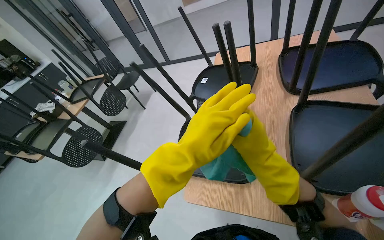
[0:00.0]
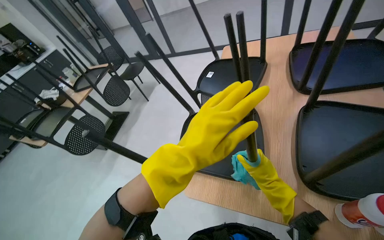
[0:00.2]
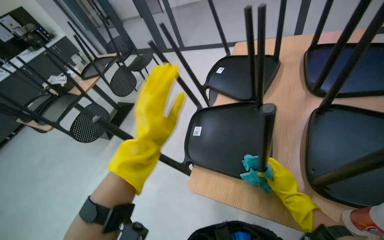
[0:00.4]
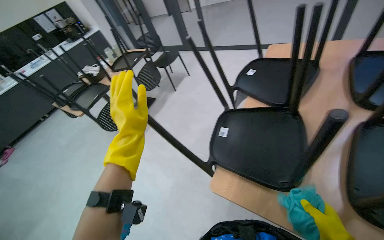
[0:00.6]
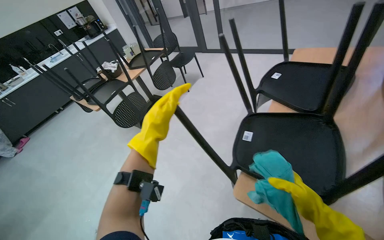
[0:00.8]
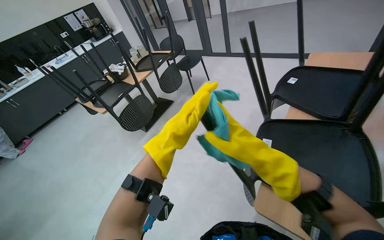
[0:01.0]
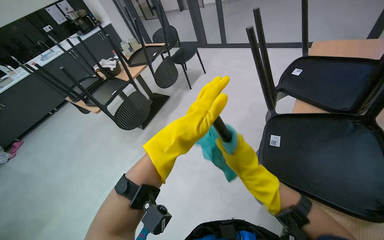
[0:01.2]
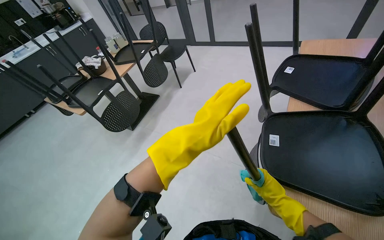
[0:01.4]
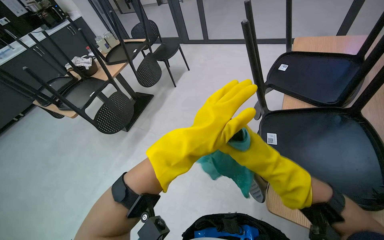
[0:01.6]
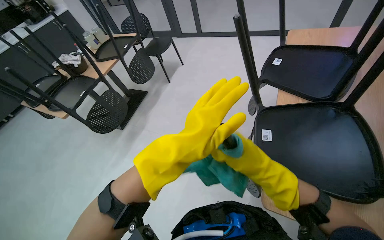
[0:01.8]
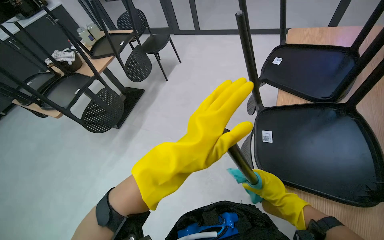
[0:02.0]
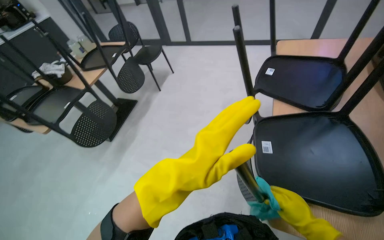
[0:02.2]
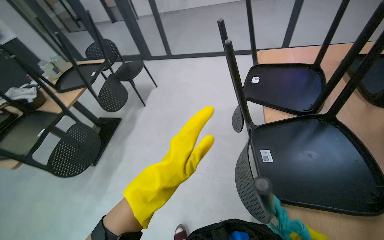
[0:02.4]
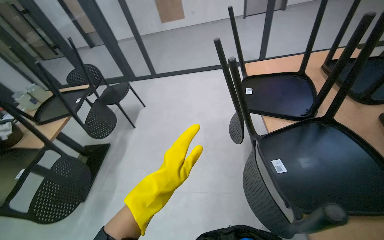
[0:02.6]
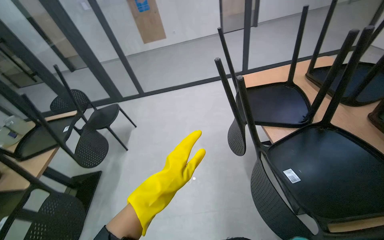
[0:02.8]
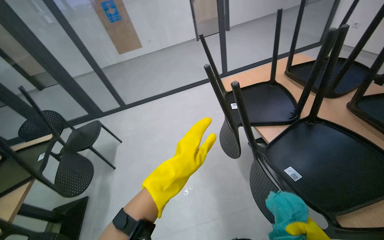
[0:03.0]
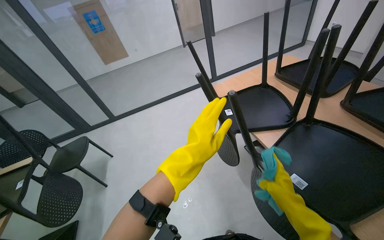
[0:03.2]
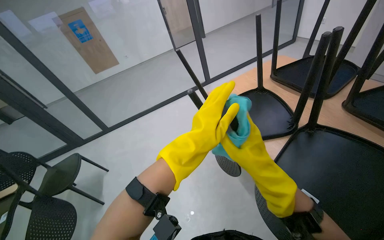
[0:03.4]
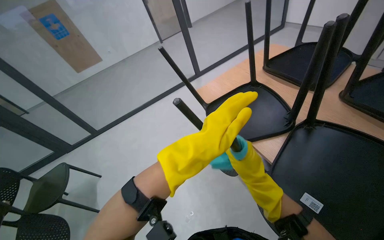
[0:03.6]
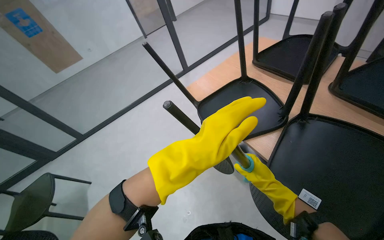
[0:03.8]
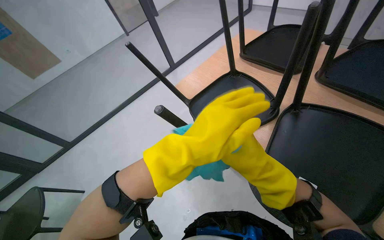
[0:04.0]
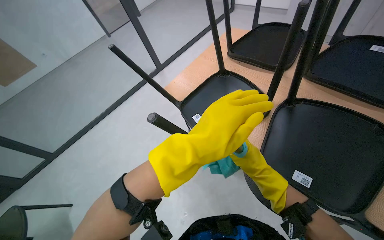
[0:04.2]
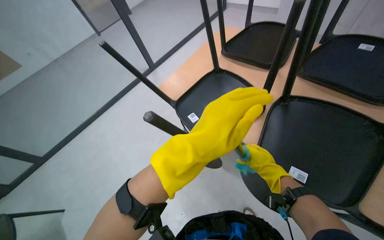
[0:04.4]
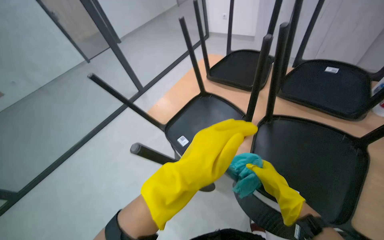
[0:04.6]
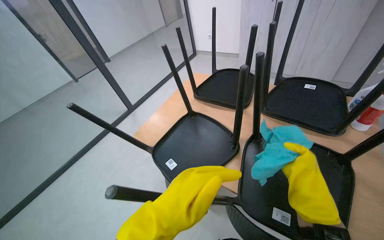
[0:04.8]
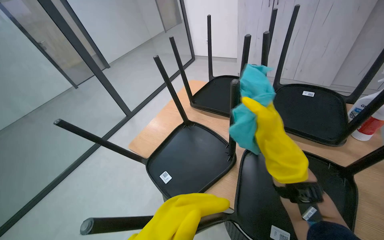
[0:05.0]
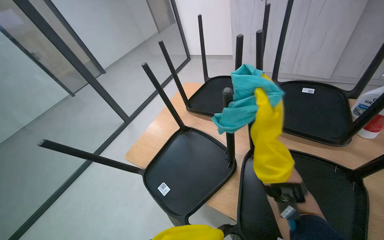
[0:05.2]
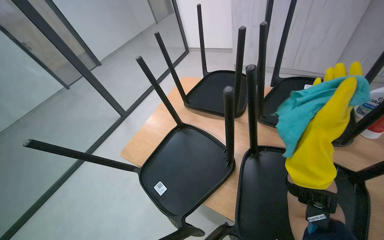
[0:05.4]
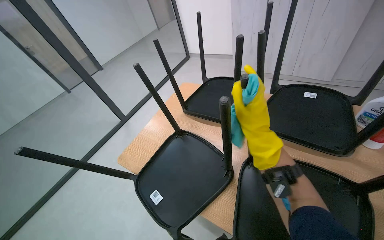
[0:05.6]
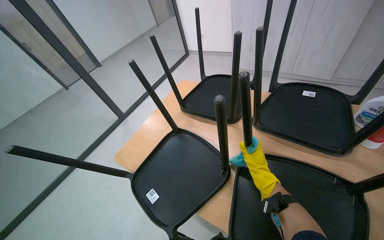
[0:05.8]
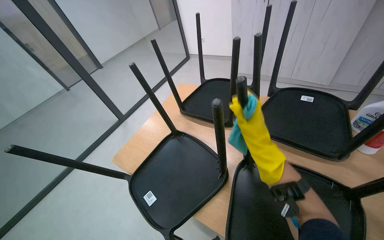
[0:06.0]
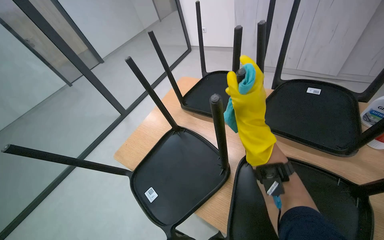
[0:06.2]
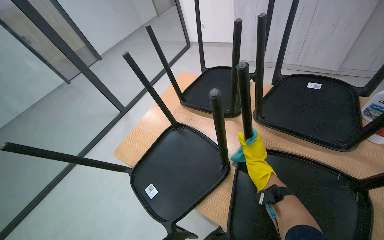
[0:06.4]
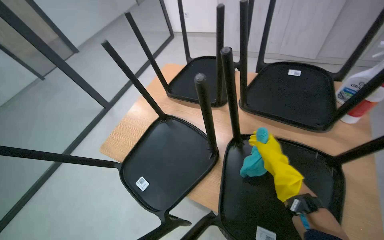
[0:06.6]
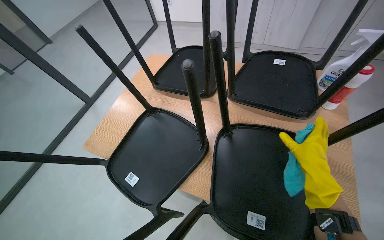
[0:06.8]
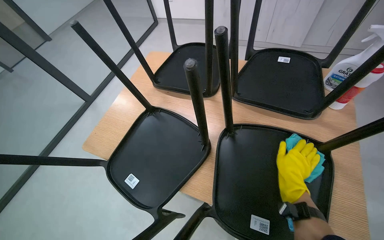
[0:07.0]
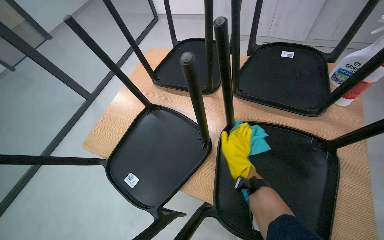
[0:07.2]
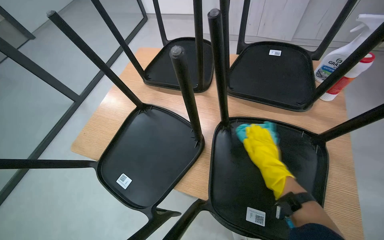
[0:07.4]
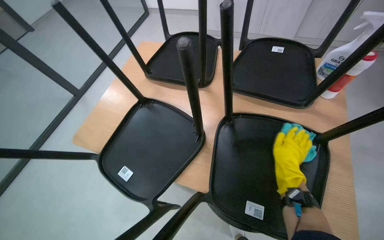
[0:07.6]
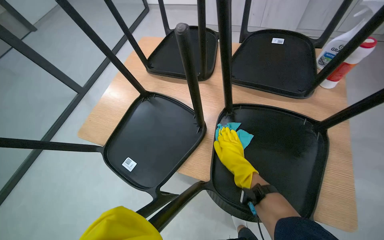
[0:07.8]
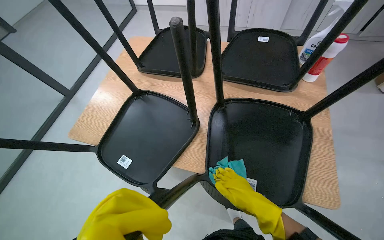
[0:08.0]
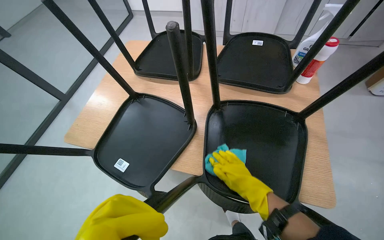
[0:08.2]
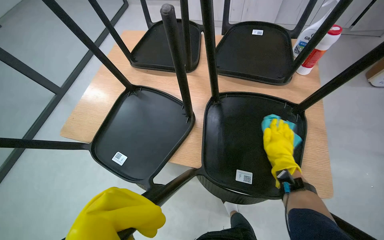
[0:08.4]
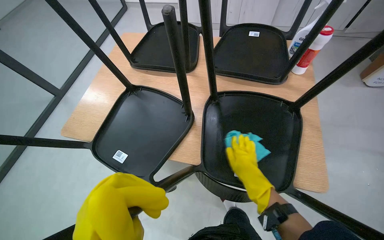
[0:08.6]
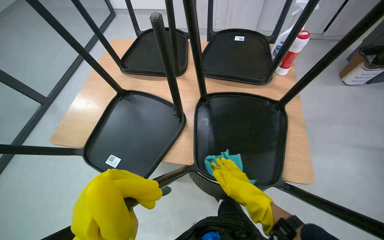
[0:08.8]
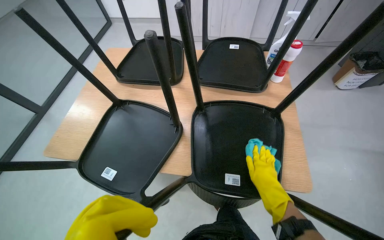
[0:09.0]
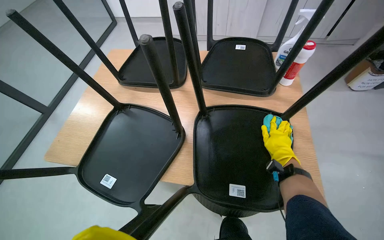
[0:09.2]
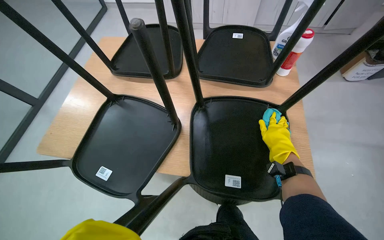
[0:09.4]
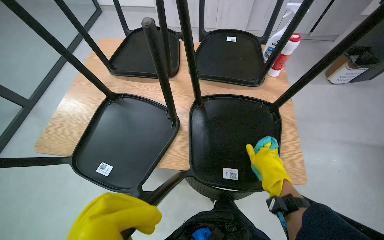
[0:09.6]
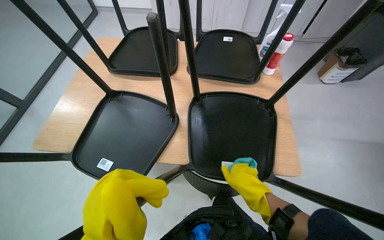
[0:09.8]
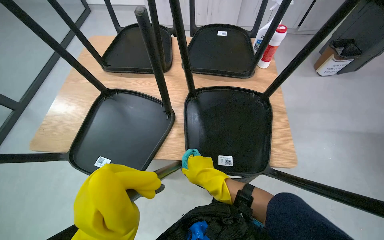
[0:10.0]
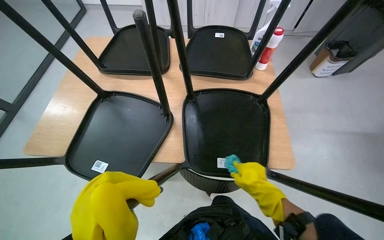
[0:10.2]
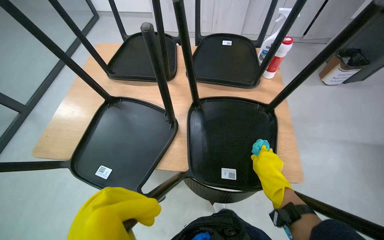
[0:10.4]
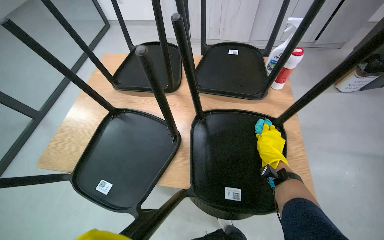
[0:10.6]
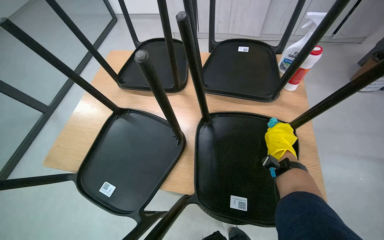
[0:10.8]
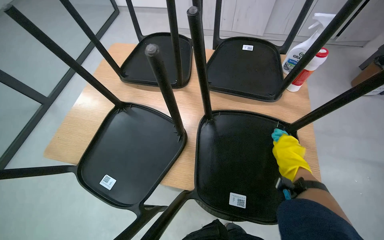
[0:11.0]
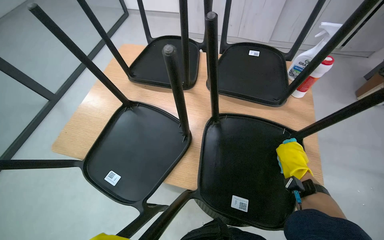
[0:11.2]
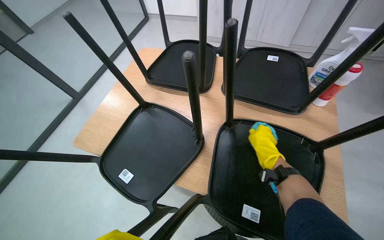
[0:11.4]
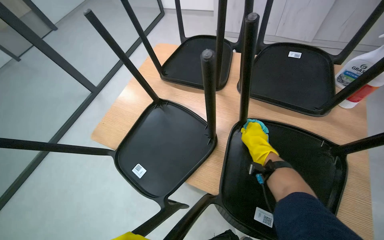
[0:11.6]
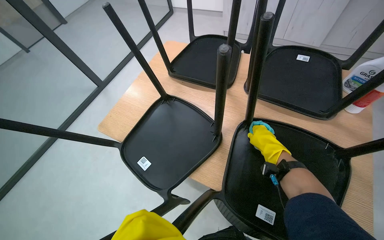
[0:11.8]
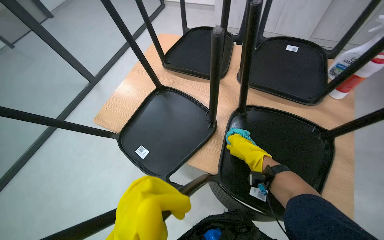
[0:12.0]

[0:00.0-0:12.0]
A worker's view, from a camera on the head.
Job: wiping surfaces.
The whole recording: Cleaning chairs. The worker sprays cleaner and wipes the undersides and legs of chairs with a cloth.
0.0 to 1.6 s: The head travels some 40 cm.
1.6 to 3.0 s: The wearer looks some 40 degrees further to the right. The camera pitches upward, by roughly 15 degrees.
3.0 to 4.4 s: The wearer's head swings some 35 degrees to the right.
4.4 to 6.0 s: The view tips upward by roughly 15 degrees. The right hand shifts roughly 40 cm up the picture.
6.0 to 7.6 s: The right hand travels down the picture, to the right and farther from the camera by approximately 40 cm.
7.6 to 9.0 s: The right hand moves nearer and farther over approximately 20 cm, changing direction 3 times.
9.0 to 10.4 s: The right hand moves left and right over about 25 cm, changing direction 2 times.
10.4 to 12.0 s: The wearer looks some 20 degrees further to the left. The right hand heads to the left and up the picture, covering about 25 cm.

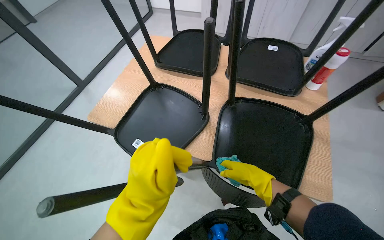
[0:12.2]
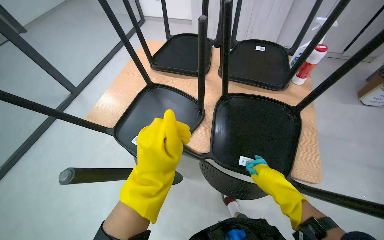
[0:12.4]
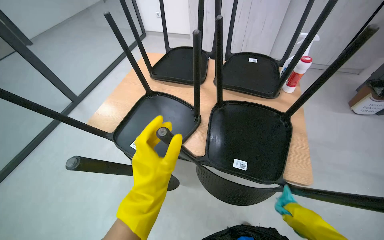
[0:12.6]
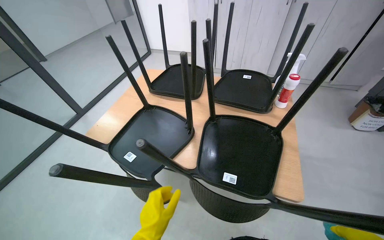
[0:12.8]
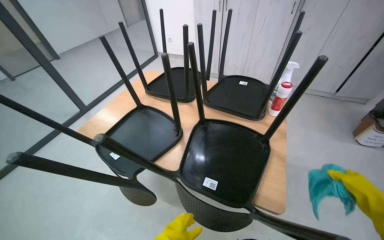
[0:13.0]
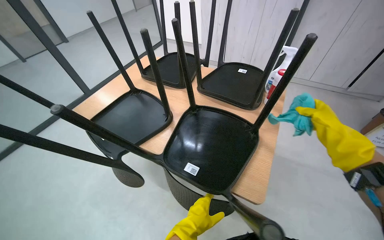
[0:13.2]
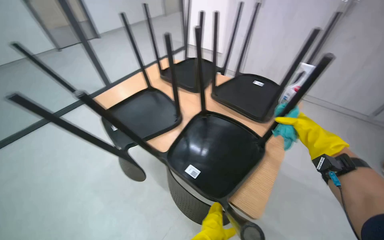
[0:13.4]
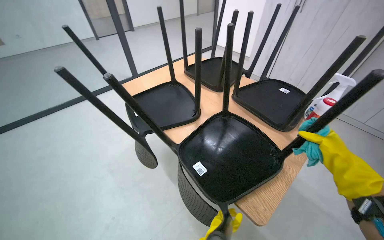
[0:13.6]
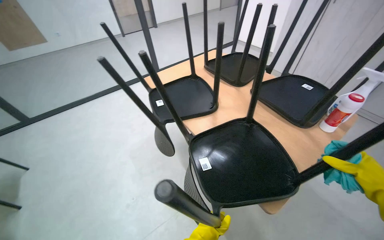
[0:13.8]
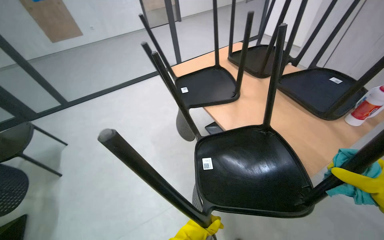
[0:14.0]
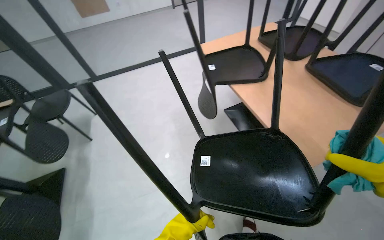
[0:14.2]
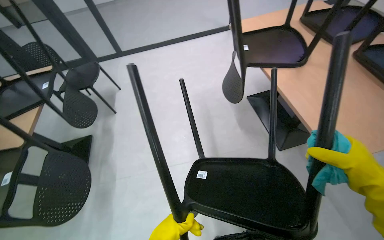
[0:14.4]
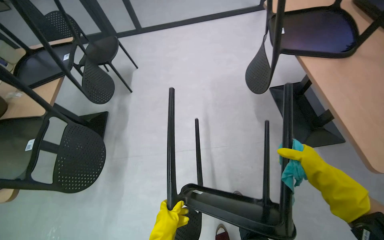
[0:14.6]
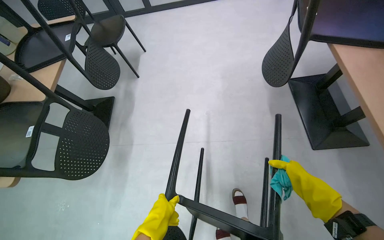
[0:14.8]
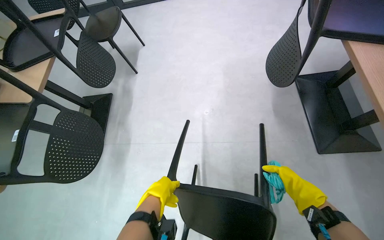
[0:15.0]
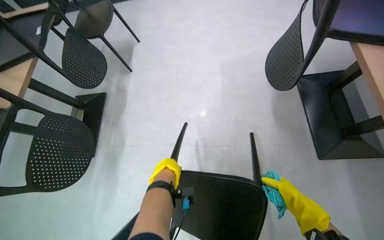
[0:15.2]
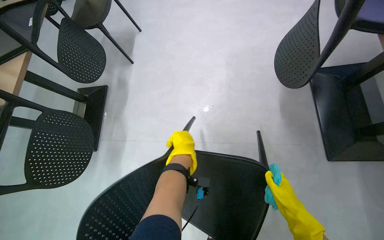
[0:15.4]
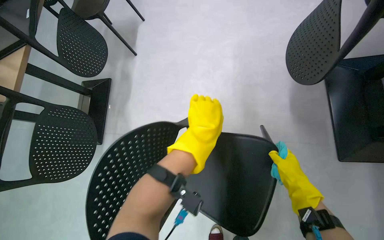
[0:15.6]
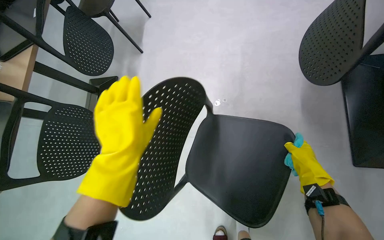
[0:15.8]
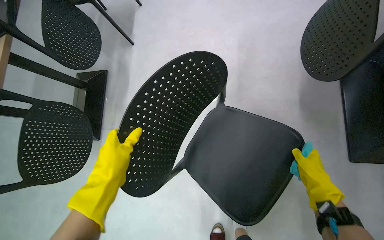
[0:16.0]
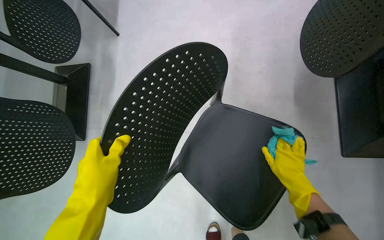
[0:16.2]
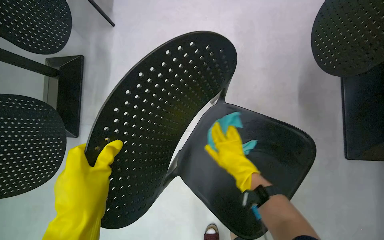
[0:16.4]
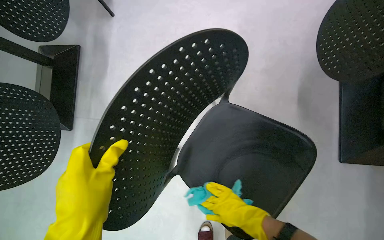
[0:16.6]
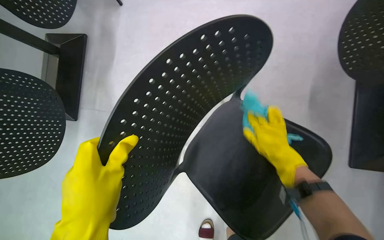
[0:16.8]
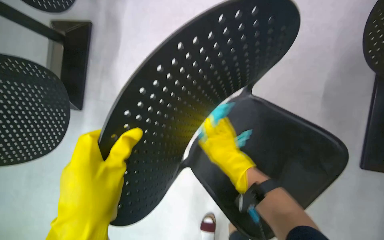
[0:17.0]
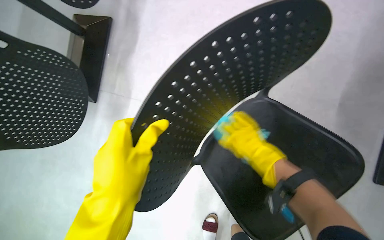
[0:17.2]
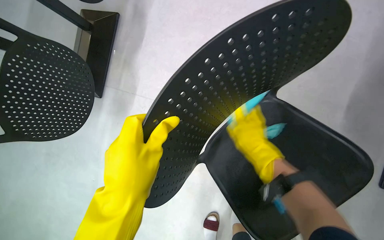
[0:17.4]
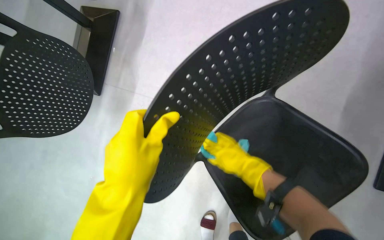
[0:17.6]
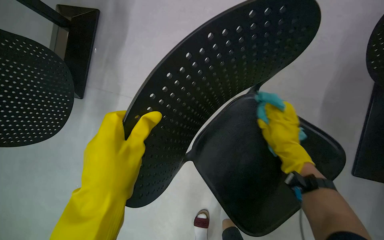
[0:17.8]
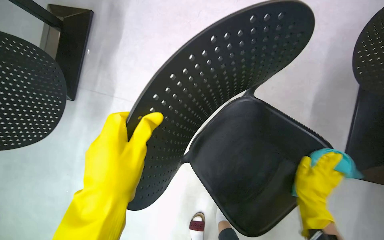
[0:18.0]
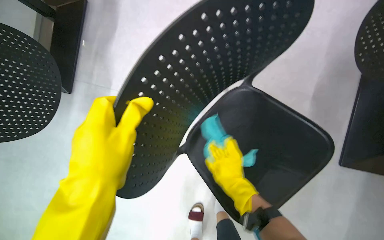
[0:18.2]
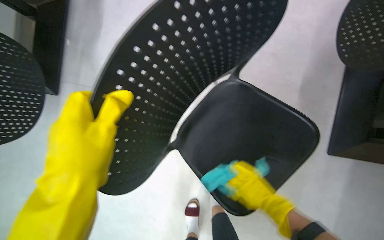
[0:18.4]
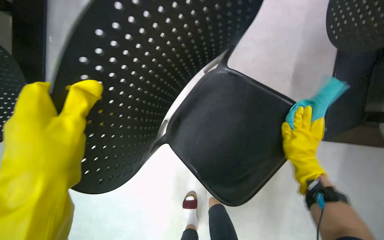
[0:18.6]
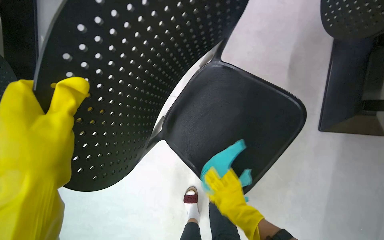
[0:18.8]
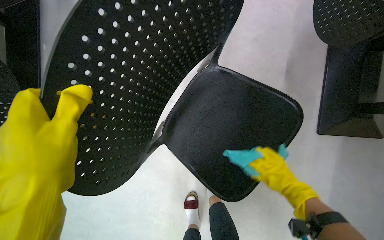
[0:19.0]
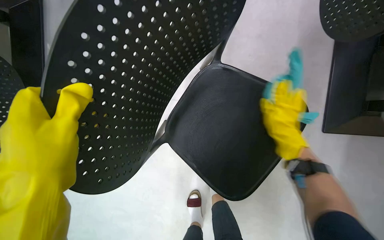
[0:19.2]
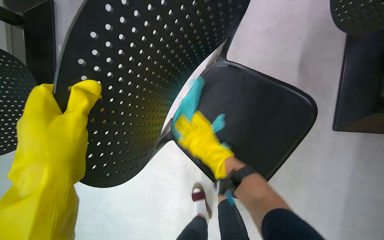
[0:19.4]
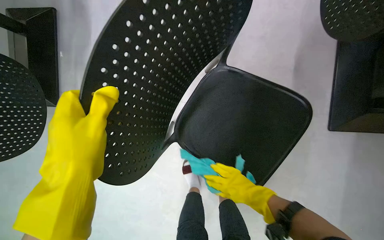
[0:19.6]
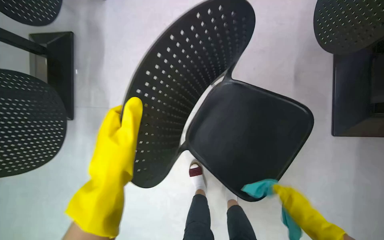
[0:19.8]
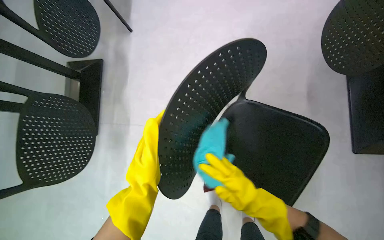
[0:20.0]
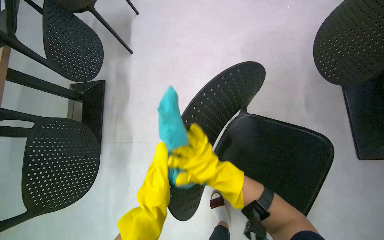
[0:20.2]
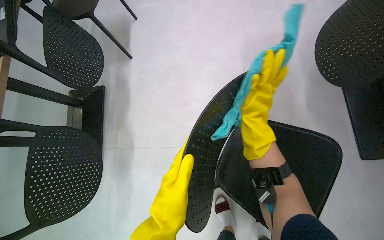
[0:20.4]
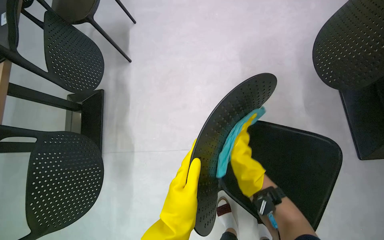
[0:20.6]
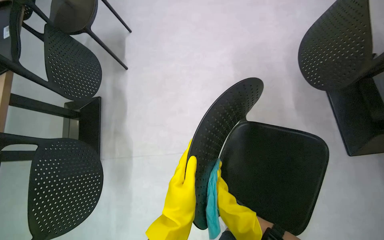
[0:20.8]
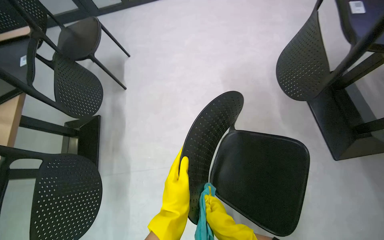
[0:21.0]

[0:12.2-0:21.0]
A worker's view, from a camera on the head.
Job: wiping surfaces.
The whole recording: Cleaning chairs. The worker sprays cleaner and wipes the undersides and legs of chairs with a cloth.
12.2 to 13.6 s: The head rotates roughly 25 degrees to the left. The view tips upward by some 10 degrees.
13.6 to 15.2 s: The wearer's head swings about 45 degrees to the left. The camera pitches downward, by approximately 30 degrees.
15.2 to 16.6 s: The view tilts about 15 degrees downward. The right hand goes about 15 cm to the left. The left hand goes some 10 cm to the left and nearer to the camera.
16.6 to 18.0 s: The right hand swings left and right, some 25 cm each way, with 2 reversals.
18.0 to 19.6 s: The right hand swings left and right, approximately 30 cm each way, with 3 reversals.
19.6 to 21.0 s: The camera pitches upward, by approximately 15 degrees. The left hand moves farther from the camera and to the right, some 15 cm.
